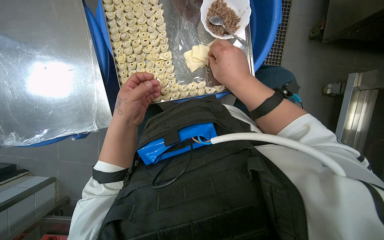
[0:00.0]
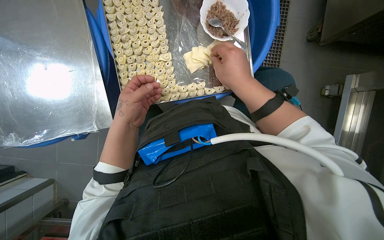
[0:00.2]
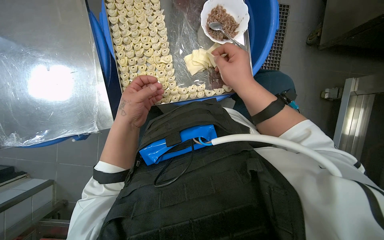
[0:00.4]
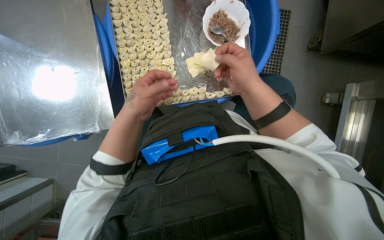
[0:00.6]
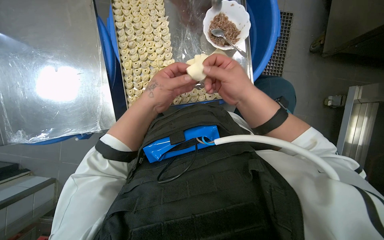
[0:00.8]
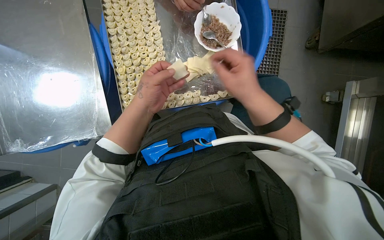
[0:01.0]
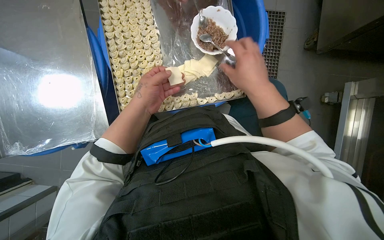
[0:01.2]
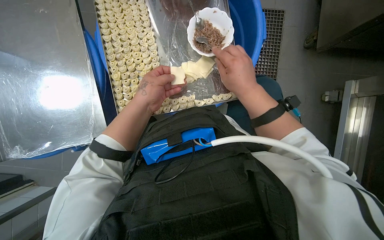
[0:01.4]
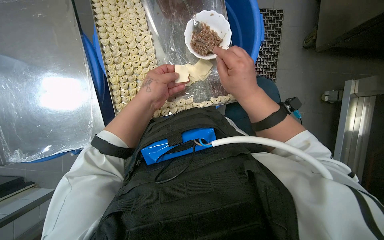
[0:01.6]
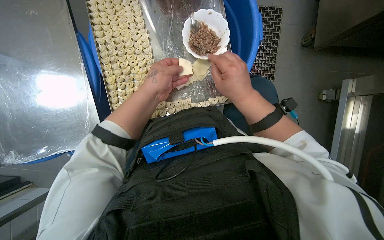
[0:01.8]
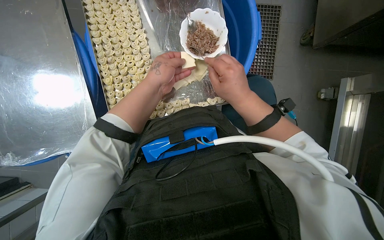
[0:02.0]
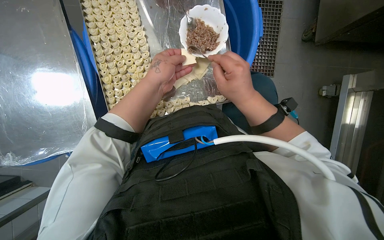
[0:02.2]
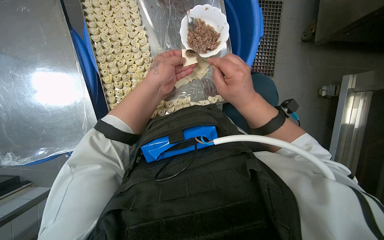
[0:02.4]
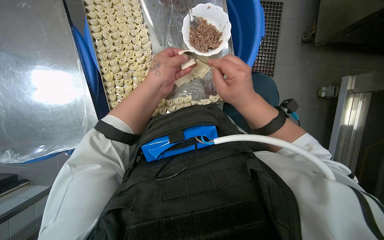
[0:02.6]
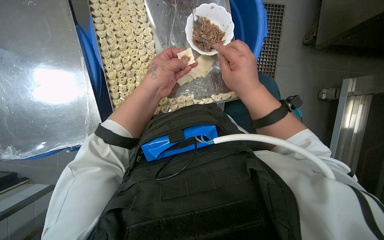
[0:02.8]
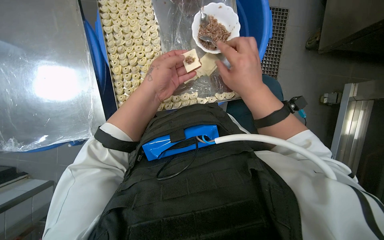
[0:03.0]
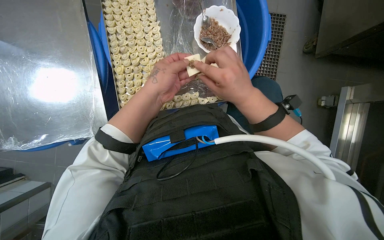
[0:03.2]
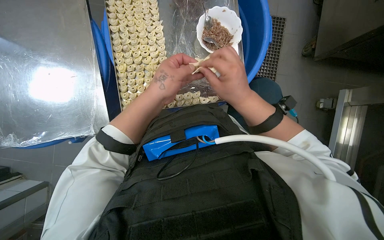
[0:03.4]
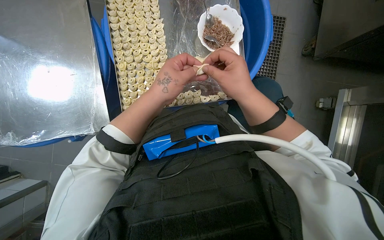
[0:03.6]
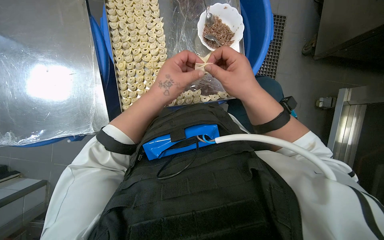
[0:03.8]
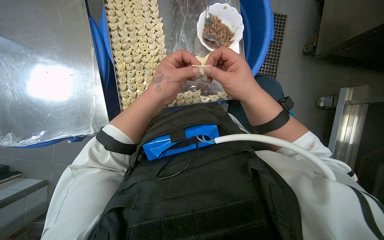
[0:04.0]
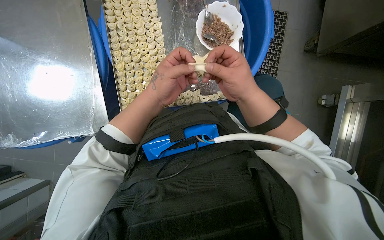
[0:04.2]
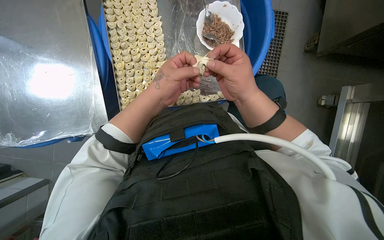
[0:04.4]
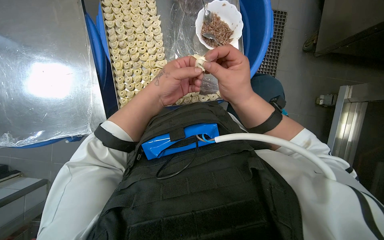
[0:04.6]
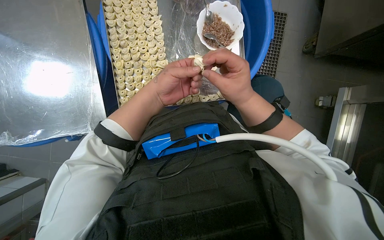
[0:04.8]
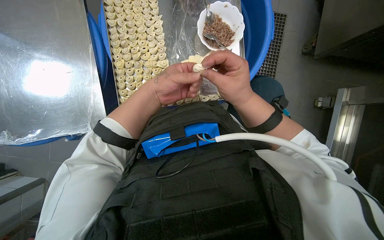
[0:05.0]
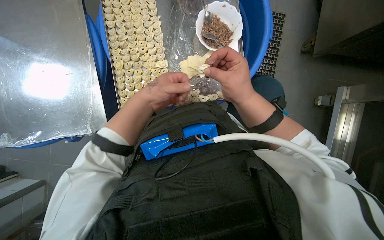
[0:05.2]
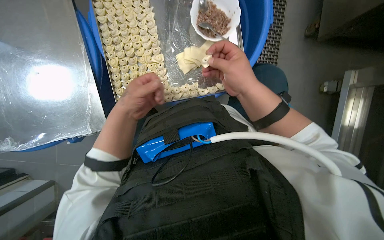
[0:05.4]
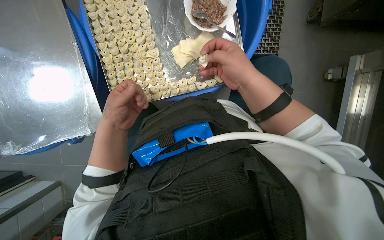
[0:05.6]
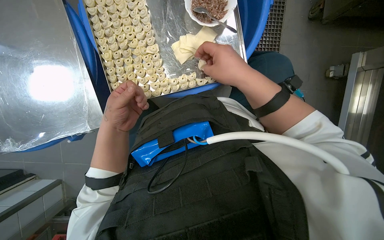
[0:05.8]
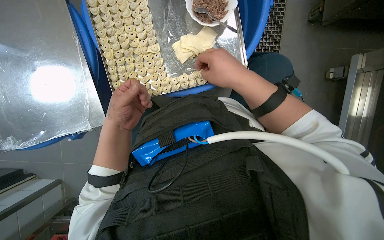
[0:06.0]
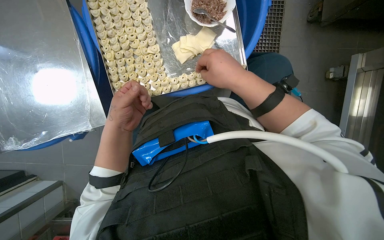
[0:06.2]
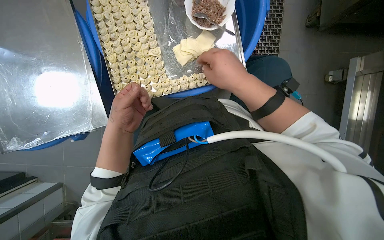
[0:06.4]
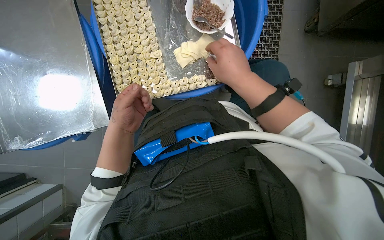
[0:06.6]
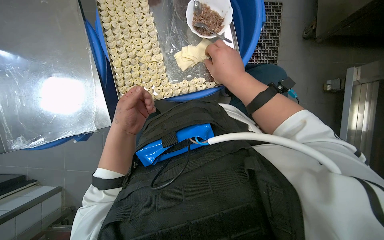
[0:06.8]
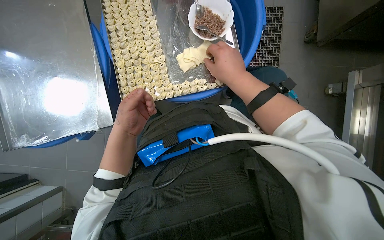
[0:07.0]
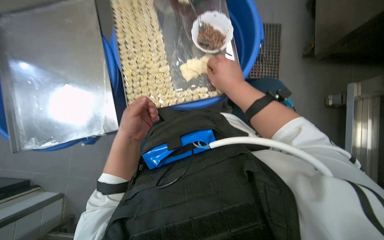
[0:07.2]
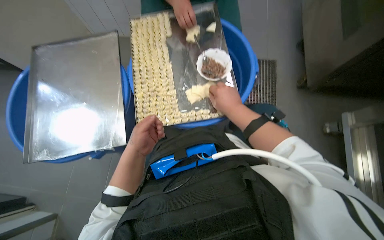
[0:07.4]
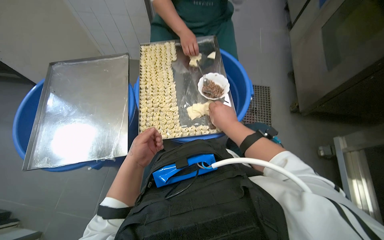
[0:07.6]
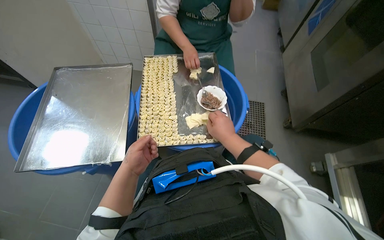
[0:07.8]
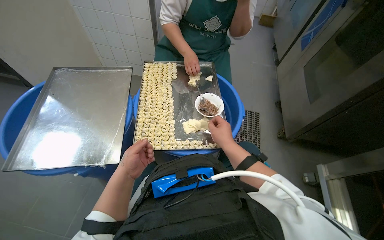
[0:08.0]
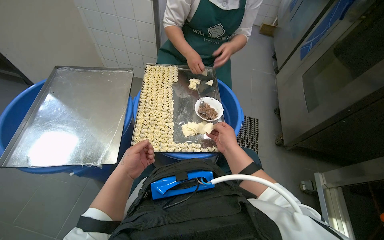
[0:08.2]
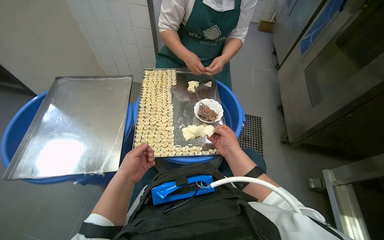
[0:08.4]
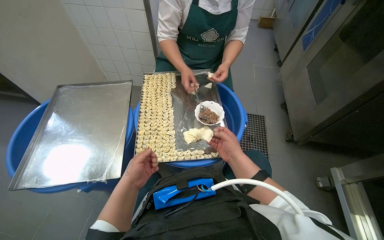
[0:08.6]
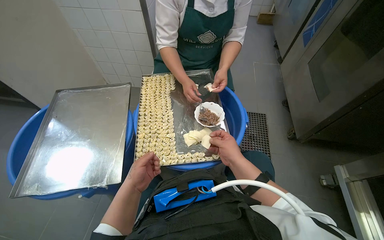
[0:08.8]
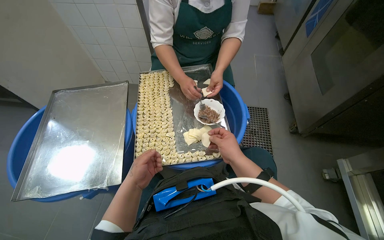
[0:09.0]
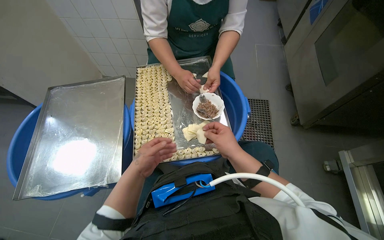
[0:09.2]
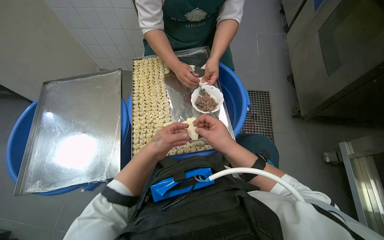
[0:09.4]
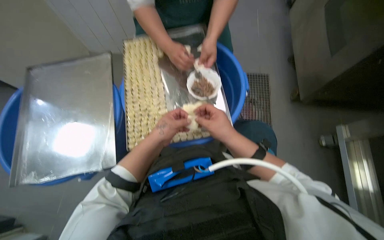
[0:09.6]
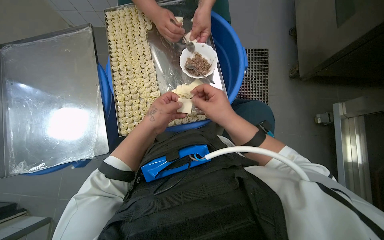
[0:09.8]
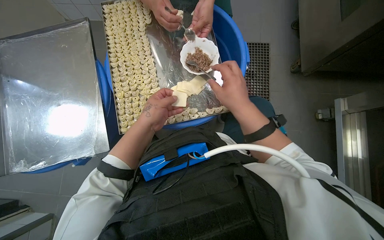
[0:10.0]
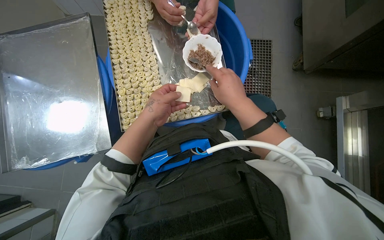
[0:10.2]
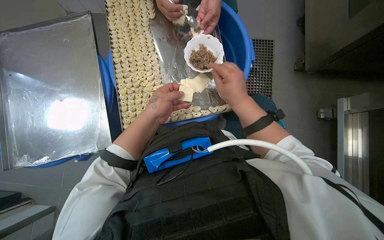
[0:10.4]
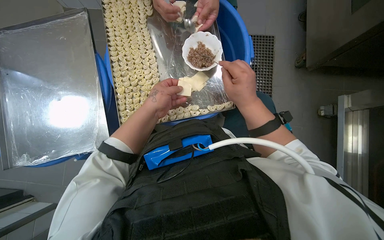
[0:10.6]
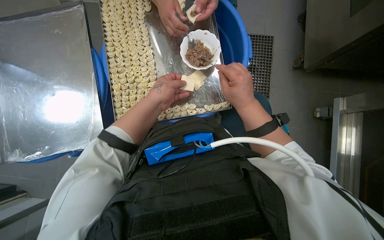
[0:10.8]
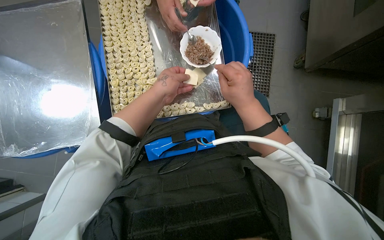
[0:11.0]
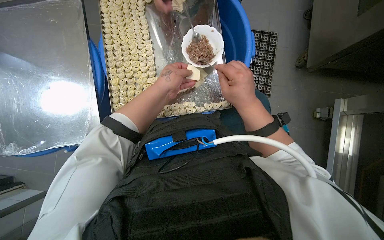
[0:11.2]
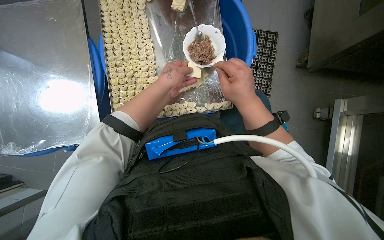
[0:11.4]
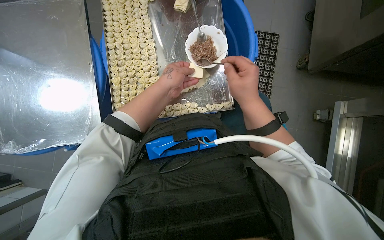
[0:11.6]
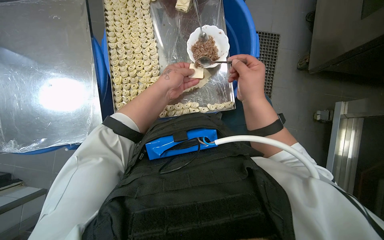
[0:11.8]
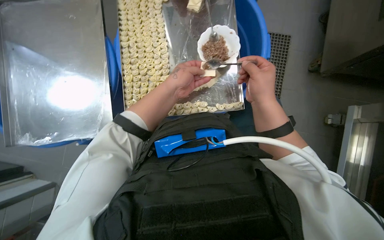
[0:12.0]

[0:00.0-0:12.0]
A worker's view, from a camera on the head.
Job: preparing food.
The whole recording: Filling dough pieces with meat. The worker continues to fill dough pieces with meat and shape them before placing them on a tray.
0:00.0 to 0:01.6: The left hand is displaced up the picture by roughly 10 cm.
0:01.6 to 0:04.4: The hands stay close to where they were, moving slightly.
0:04.4 to 0:06.0: The left hand travels to the left and down the picture by about 15 cm.
0:06.0 to 0:07.6: The wearer looks approximately 30 degrees further upward.
0:07.6 to 0:09.0: The right hand travels farther from the camera and back again, about 5 cm each way.
0:09.0 to 0:10.4: The camera pitches downward, by about 20 degrees. The left hand travels up the picture by approximately 10 cm.
0:10.4 to 0:12.0: The hands are busy where they are.

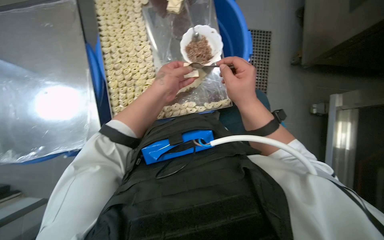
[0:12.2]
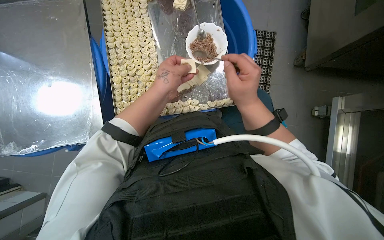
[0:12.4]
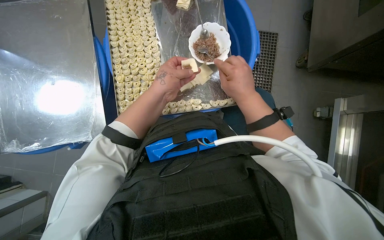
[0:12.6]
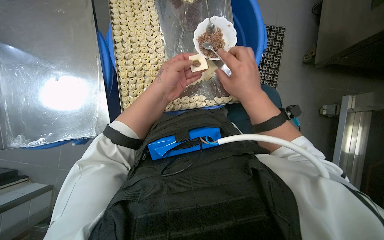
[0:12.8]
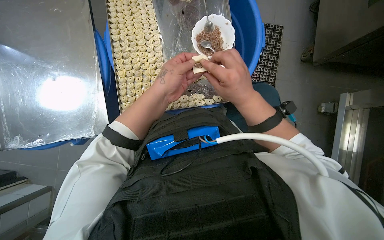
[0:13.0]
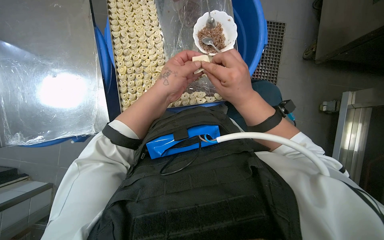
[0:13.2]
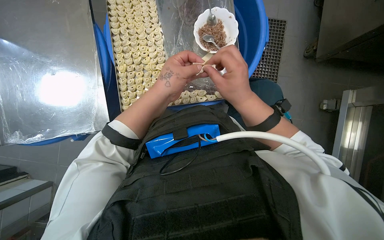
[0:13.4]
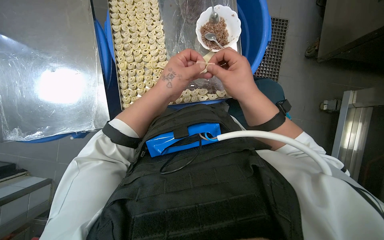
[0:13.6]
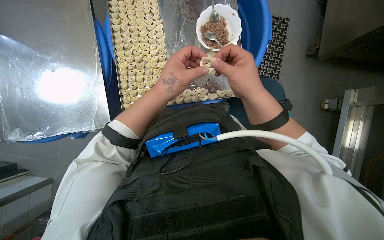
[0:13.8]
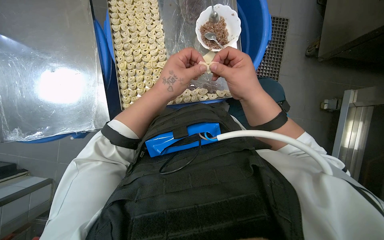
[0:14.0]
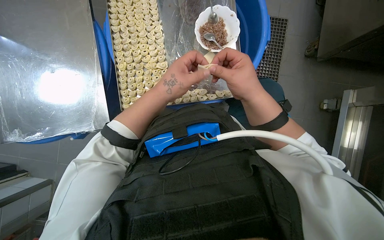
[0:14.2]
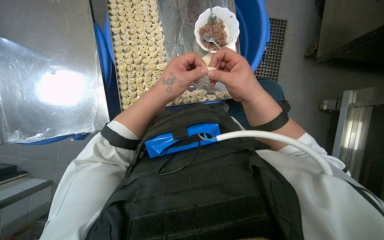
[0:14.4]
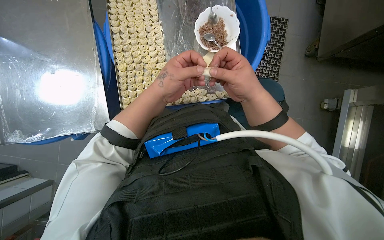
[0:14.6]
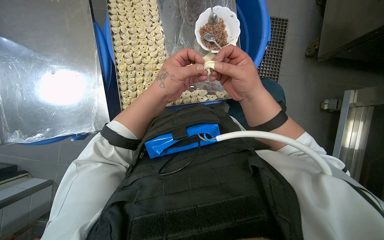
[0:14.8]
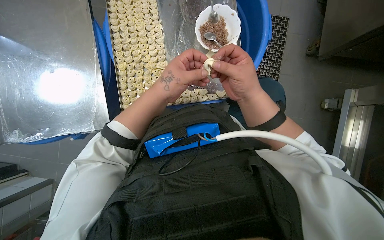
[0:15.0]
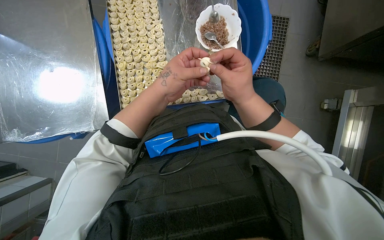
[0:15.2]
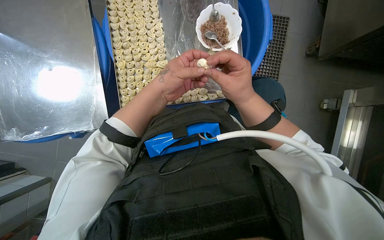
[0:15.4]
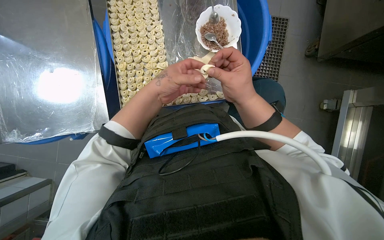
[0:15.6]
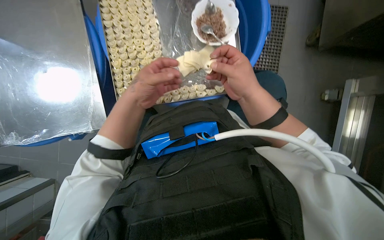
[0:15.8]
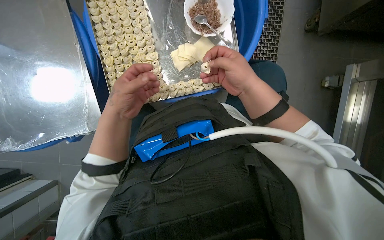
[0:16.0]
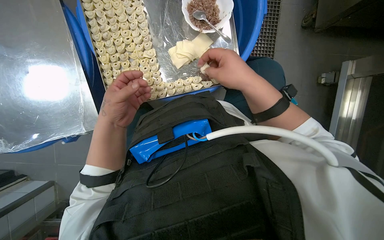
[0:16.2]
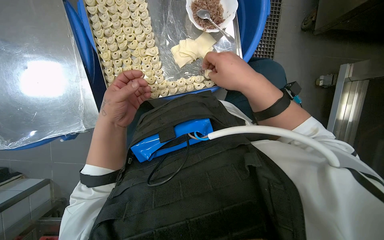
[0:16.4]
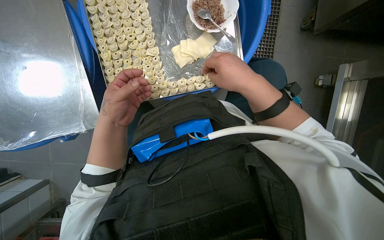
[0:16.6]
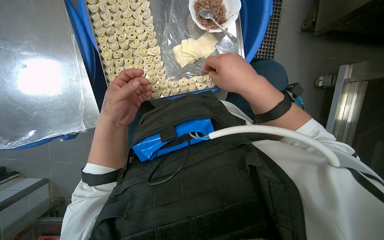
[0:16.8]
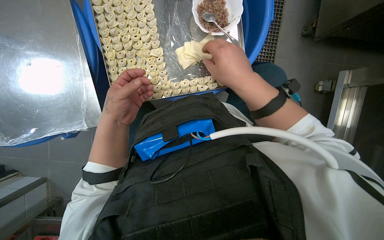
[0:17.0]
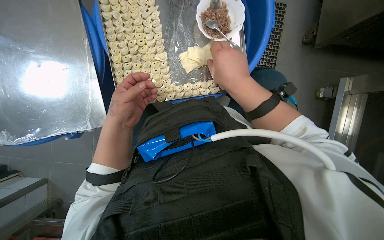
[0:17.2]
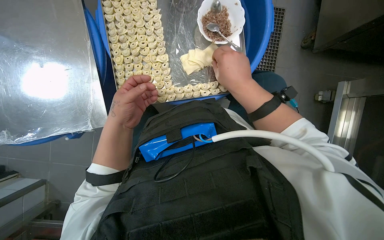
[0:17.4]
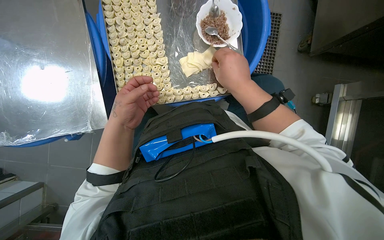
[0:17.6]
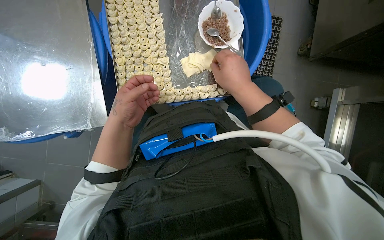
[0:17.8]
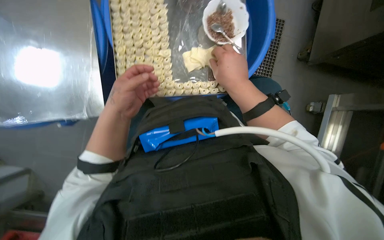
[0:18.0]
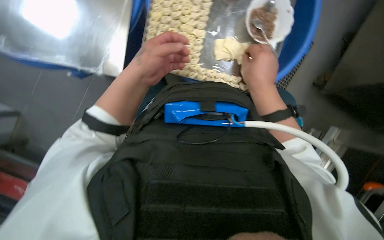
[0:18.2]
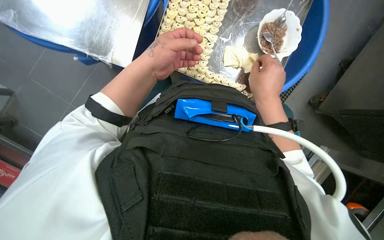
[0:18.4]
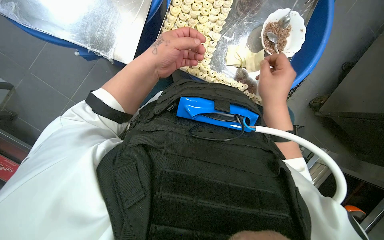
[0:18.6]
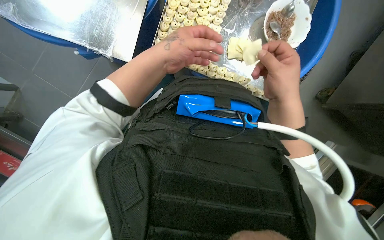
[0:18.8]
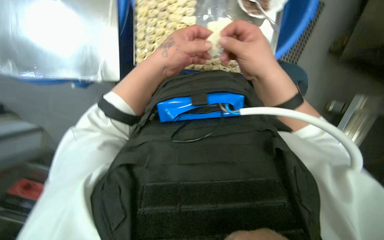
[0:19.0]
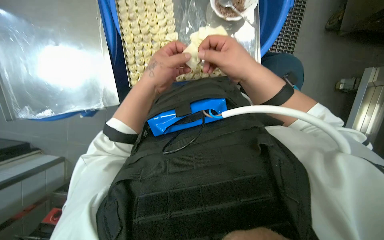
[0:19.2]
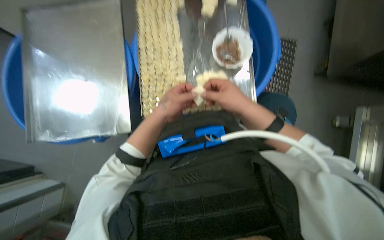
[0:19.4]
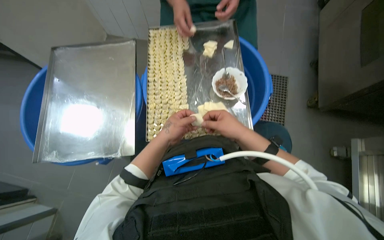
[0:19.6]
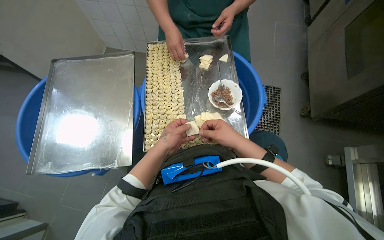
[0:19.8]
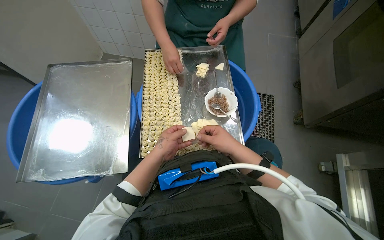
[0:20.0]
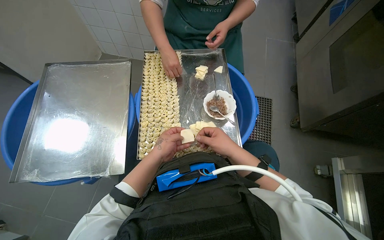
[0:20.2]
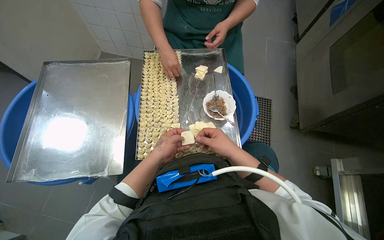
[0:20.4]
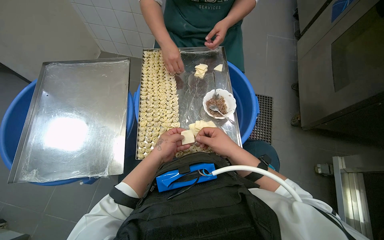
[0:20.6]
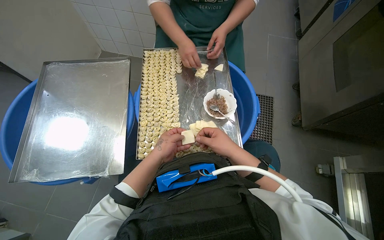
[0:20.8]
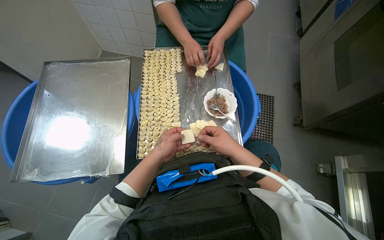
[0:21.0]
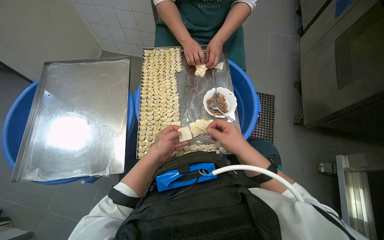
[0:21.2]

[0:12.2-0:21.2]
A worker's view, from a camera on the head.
Job: preparing food.
The whole recording: Filling dough pieces with meat. The worker continues to fill dough pieces with meat and shape them before placing them on a tray.
0:12.2 to 0:15.2: The hands work in one place, with small movements.
0:15.2 to 0:16.6: The left hand is displaced to the left by roughly 10 cm.
0:18.2 to 0:19.8: The wearer looks some 30 degrees further upward.
0:19.8 to 0:21.2: The hands work in one place, with small movements.
